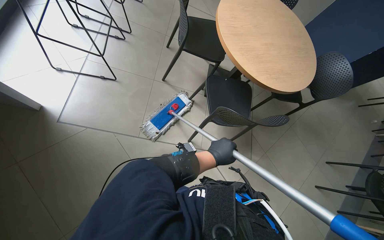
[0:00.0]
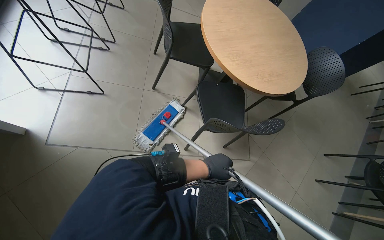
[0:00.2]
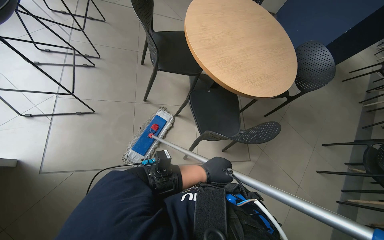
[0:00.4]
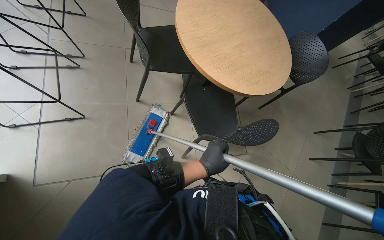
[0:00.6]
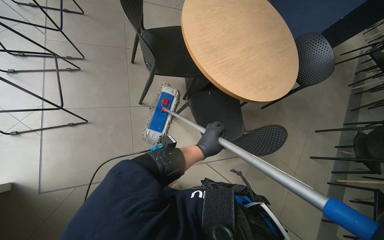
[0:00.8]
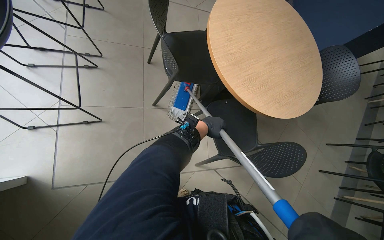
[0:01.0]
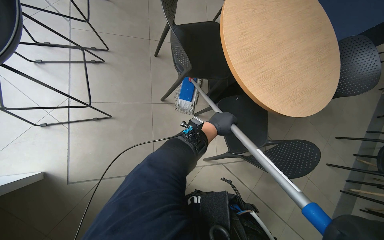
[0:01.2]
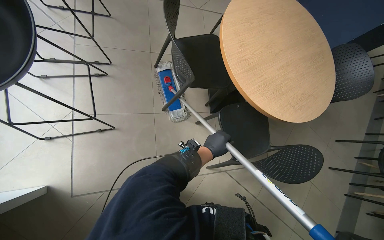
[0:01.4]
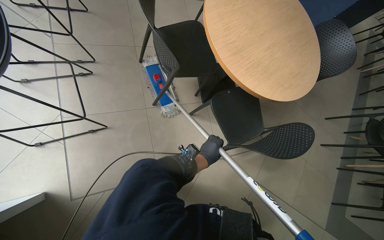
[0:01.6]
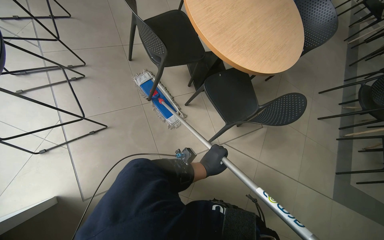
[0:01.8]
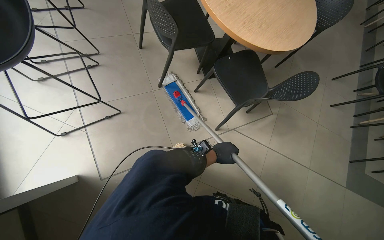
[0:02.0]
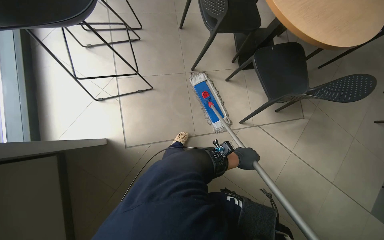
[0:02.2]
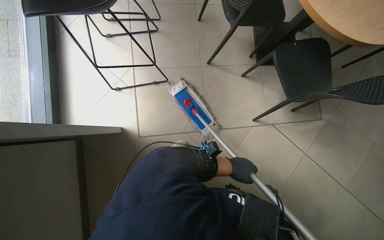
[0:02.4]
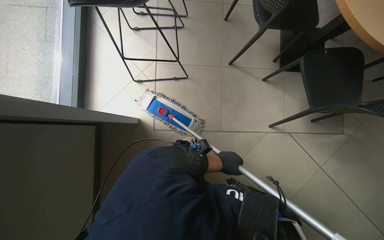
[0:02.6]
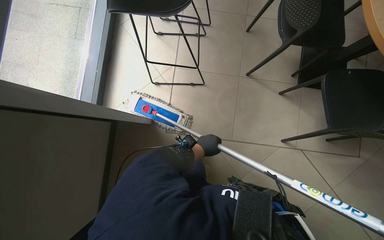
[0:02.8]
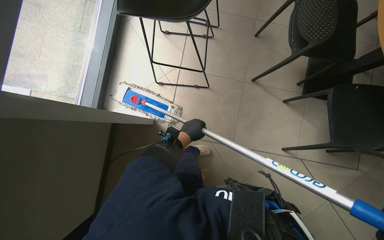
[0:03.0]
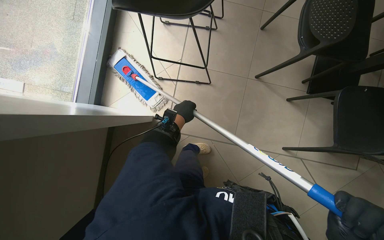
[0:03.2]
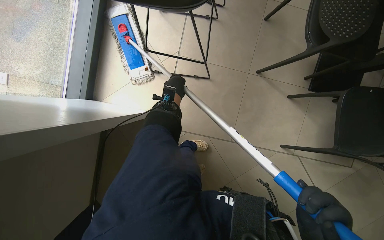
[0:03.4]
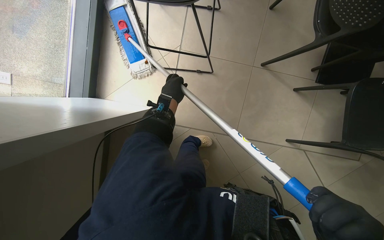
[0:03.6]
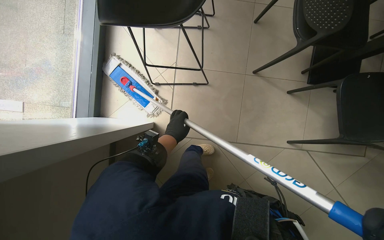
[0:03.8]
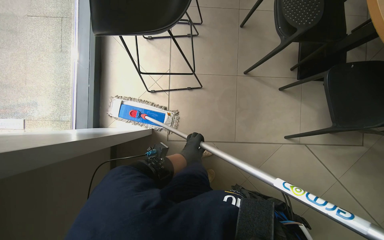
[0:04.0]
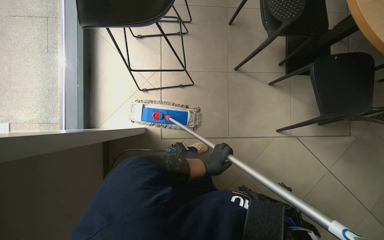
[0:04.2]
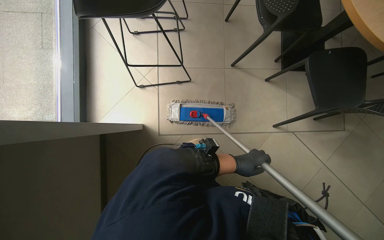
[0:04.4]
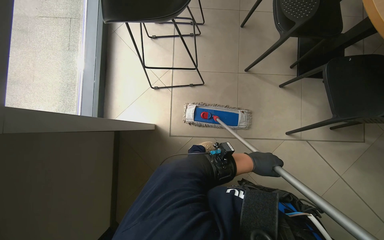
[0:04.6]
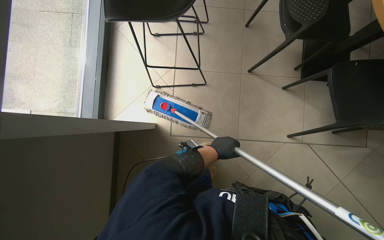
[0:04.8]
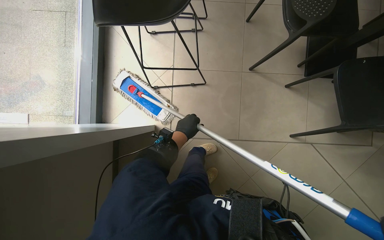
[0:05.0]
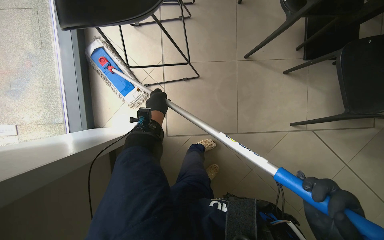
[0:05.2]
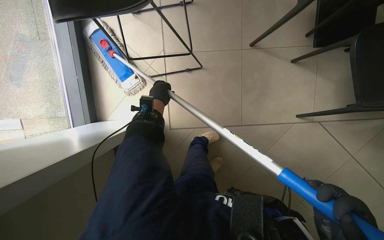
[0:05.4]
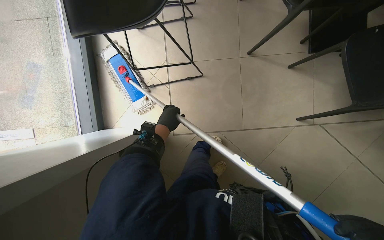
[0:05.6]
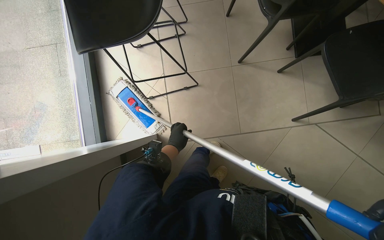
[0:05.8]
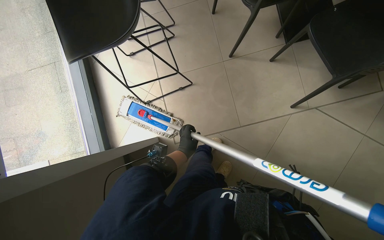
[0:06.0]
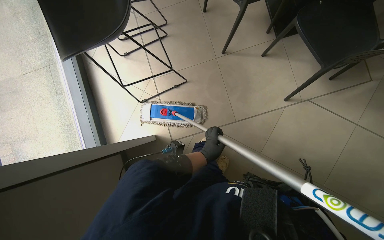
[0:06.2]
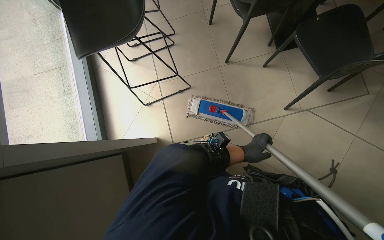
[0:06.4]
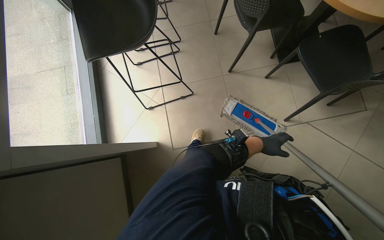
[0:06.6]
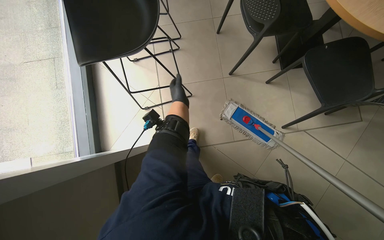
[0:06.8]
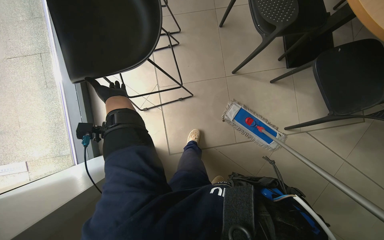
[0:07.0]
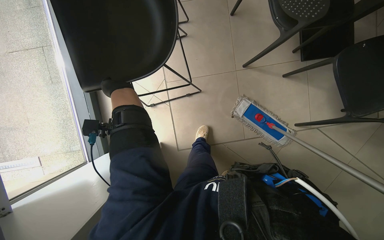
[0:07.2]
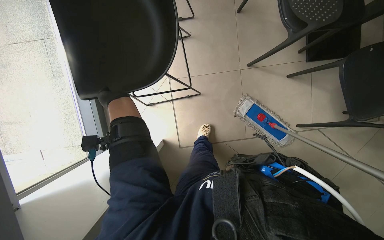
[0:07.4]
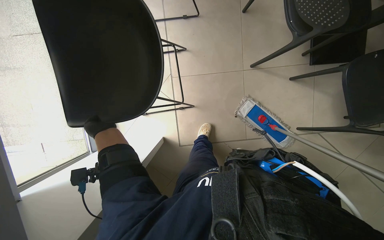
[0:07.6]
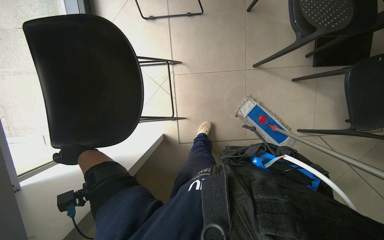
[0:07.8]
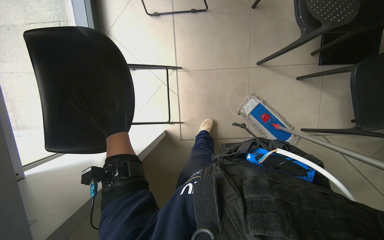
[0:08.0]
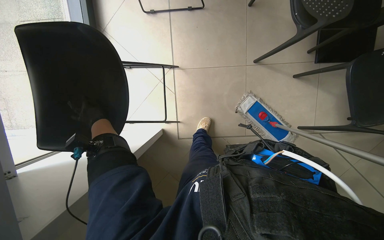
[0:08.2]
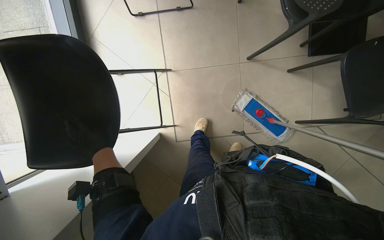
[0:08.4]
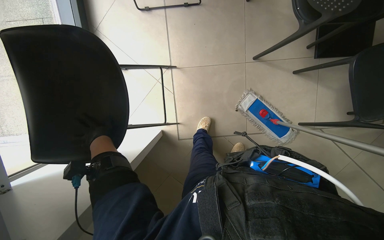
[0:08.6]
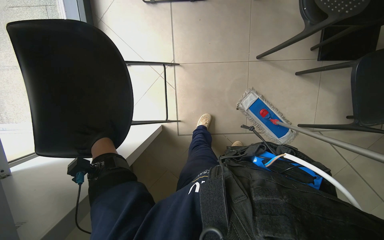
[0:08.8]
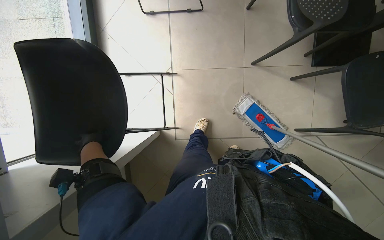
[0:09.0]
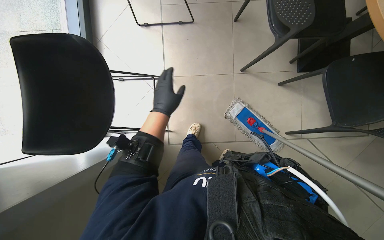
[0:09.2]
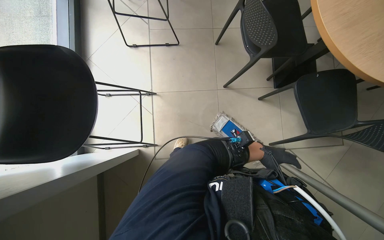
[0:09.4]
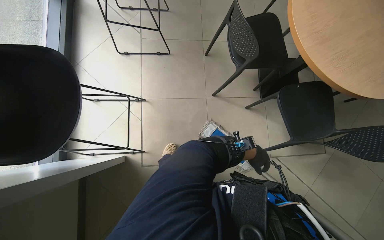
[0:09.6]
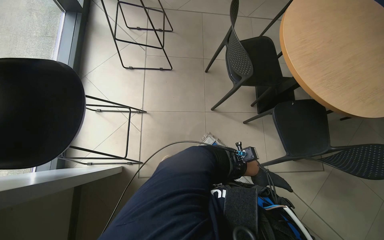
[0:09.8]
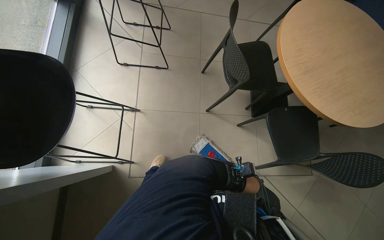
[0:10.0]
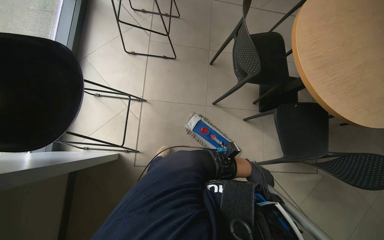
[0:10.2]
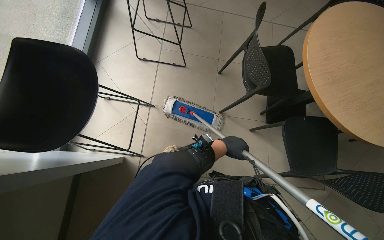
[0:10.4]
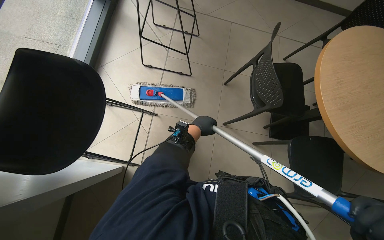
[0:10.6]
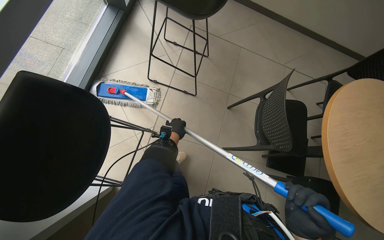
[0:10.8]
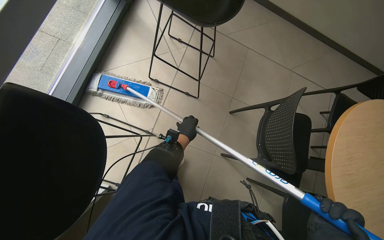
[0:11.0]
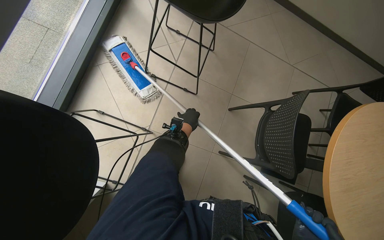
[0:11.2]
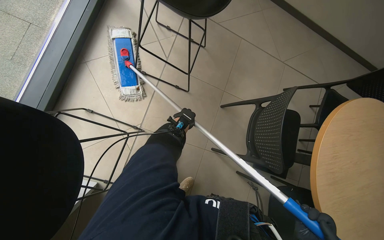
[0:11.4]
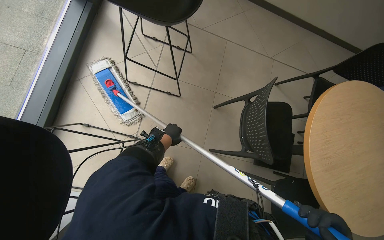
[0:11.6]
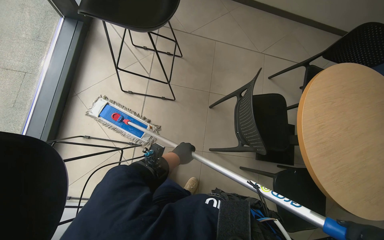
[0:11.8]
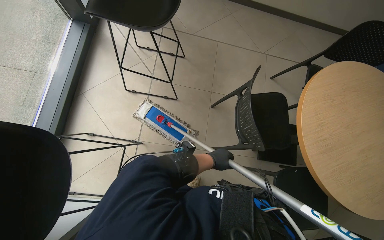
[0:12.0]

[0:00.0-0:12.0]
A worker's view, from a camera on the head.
Job: mopping floor.
The whole recording: Mopping cafe floor. The worker mops the cafe floor, moving around tables and chairs, and periodically cleans the mop head in a bucket.
0:00.0 to 0:01.6: The camera is carried some 50 cm. The camera pitches downward, by about 10 degrees.
0:01.6 to 0:03.0: The wearer's head swings roughly 30 degrees to the left. The left hand travels to the left by roughly 50 cm.
0:03.0 to 0:04.4: The left hand shifts about 25 cm to the right and down the picture.
0:04.4 to 0:06.0: The left hand goes roughly 20 cm to the left and up the picture.
0:07.6 to 0:09.0: The left hand heads down the picture, covering approximately 10 cm.
0:09.0 to 0:10.4: The wearer looks roughly 15 degrees further upward.
0:10.4 to 0:12.0: The left hand goes to the left and returns, some 15 cm each way.

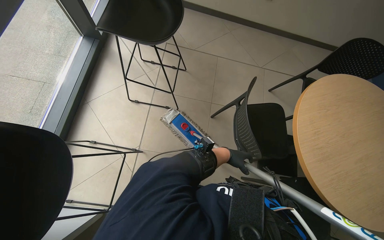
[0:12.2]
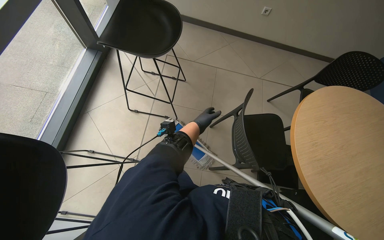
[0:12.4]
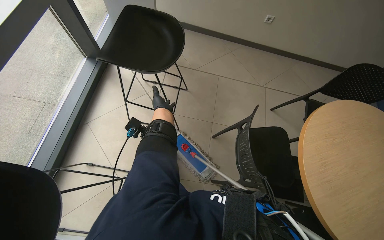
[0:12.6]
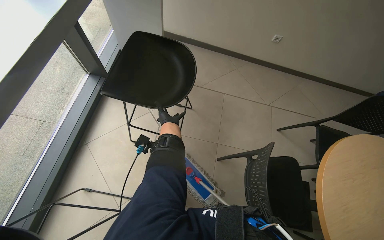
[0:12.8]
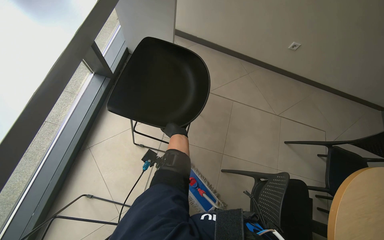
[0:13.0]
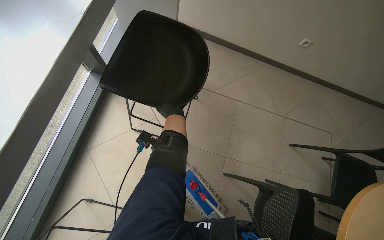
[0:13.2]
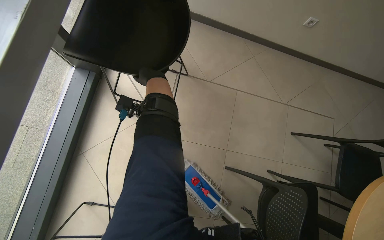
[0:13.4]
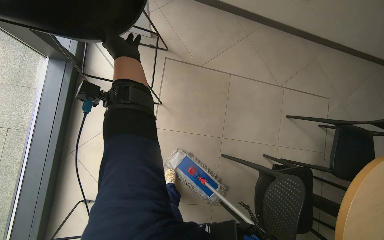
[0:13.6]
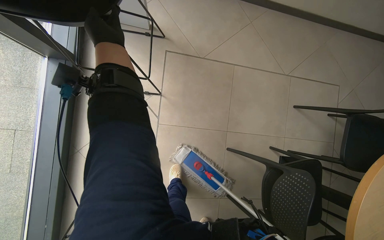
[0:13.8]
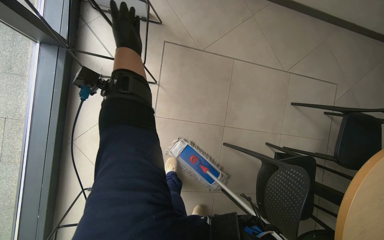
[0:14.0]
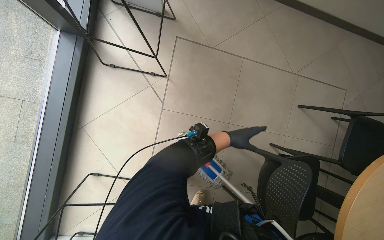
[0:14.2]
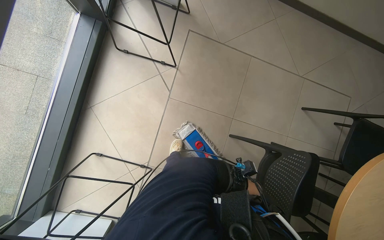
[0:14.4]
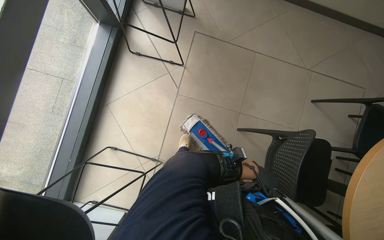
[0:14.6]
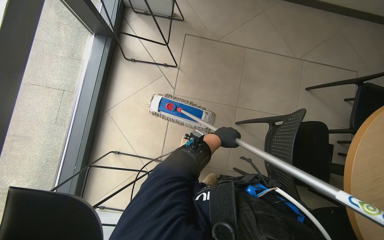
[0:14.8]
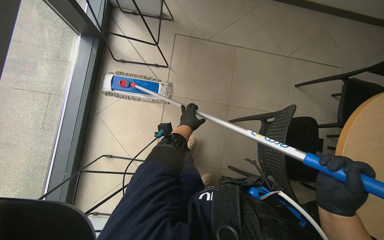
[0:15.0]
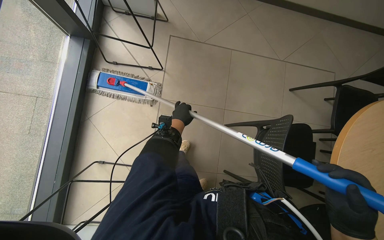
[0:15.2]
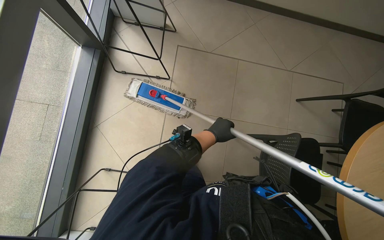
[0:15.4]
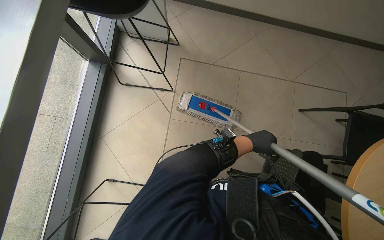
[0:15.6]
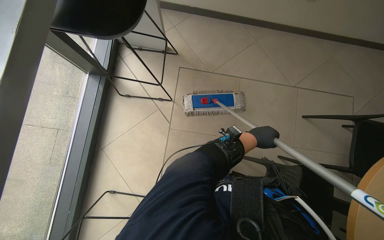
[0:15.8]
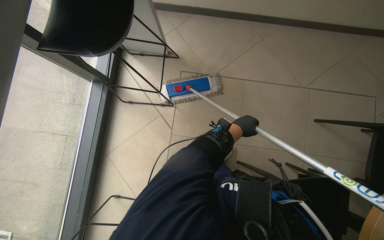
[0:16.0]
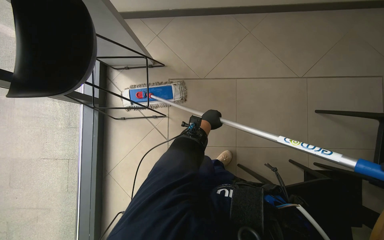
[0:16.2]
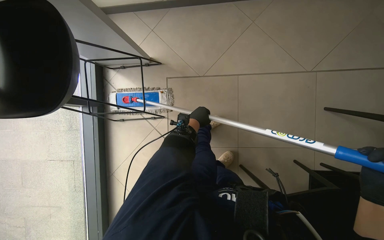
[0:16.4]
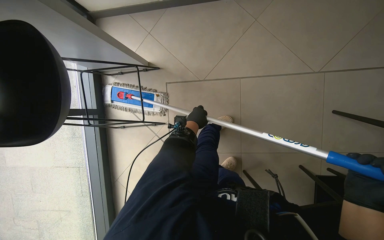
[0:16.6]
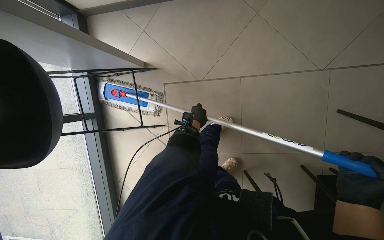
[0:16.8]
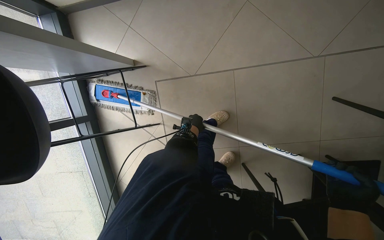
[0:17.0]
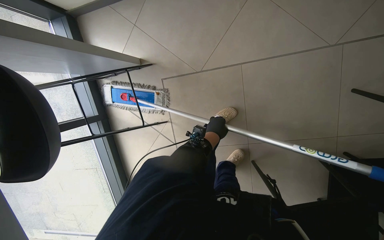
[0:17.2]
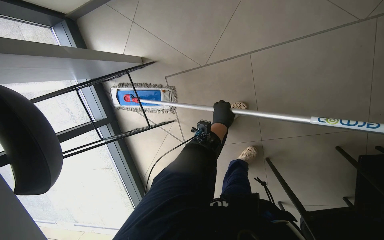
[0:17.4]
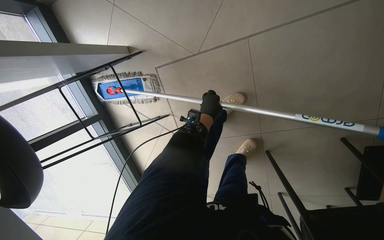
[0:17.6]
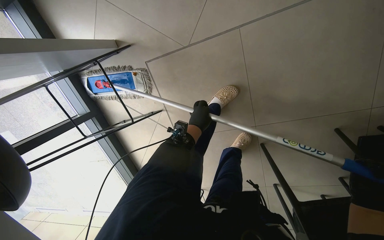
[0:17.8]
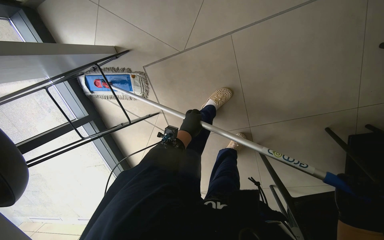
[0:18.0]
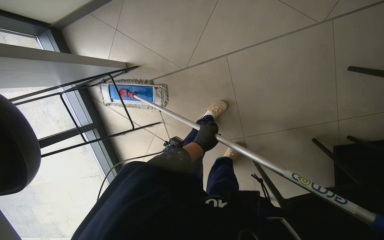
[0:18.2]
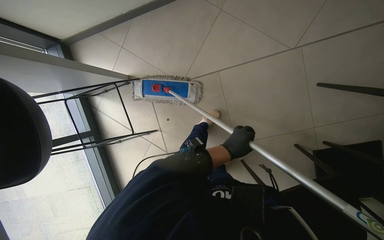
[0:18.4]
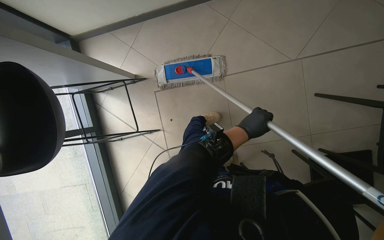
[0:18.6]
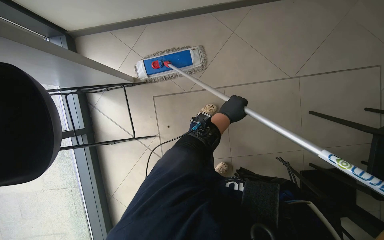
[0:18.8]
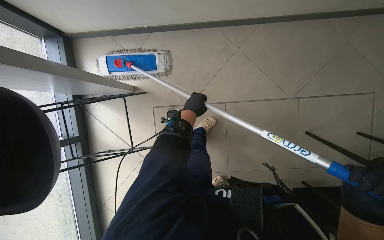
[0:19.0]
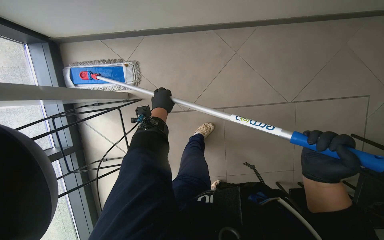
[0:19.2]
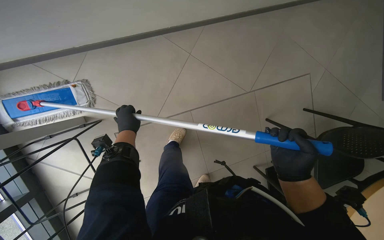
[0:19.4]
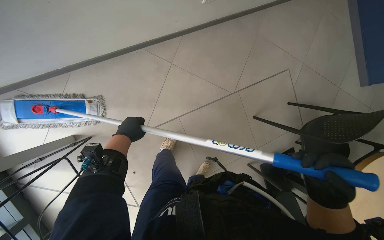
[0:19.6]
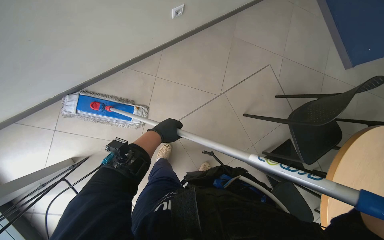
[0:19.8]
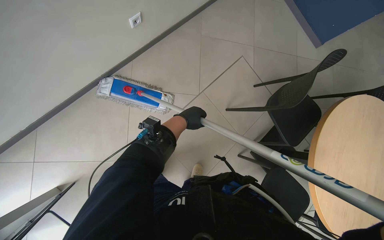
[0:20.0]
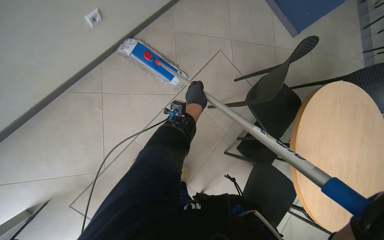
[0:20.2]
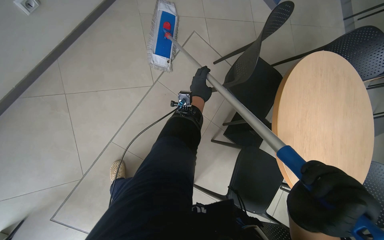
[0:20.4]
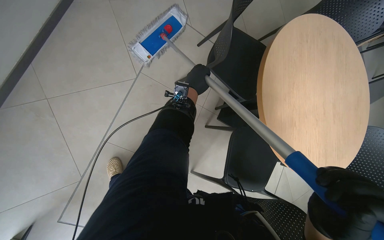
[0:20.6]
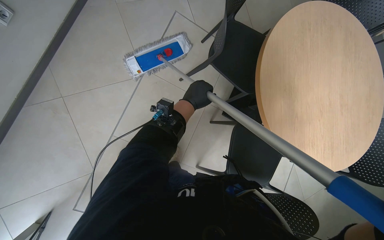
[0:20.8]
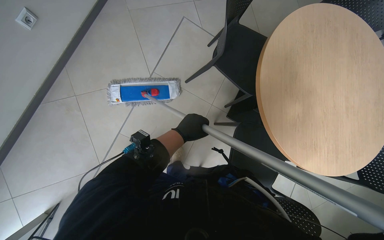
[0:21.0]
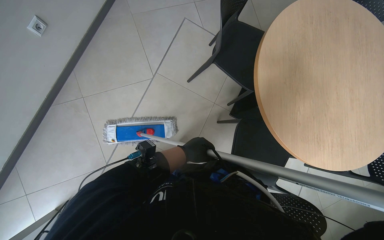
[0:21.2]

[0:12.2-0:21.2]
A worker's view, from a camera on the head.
Job: mopping floor.
The whole recording: Mopping cafe floor. The worker mops the cafe floor, moving around tables and chairs, and periodically cleans the mop head in a bucket.
0:12.2 to 0:13.8: The wearer moves about 70 cm. The view tilts approximately 15 degrees downward.
0:15.2 to 0:16.6: The camera is carried approximately 60 cm. The view swings approximately 15 degrees to the left.
0:18.2 to 0:19.8: The head rotates about 30 degrees to the right. The camera pitches upward, by about 10 degrees.
0:19.8 to 0:21.2: The left hand goes about 30 cm to the right, and moves roughly 5 cm up the picture and comes back.
